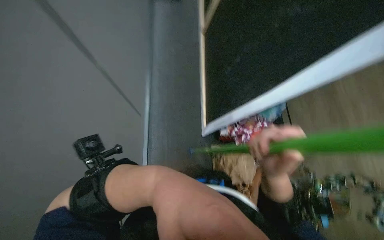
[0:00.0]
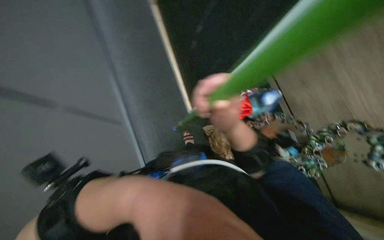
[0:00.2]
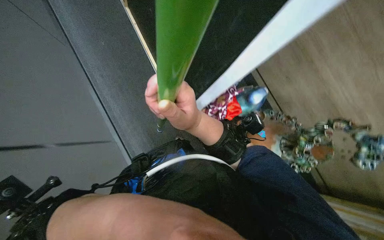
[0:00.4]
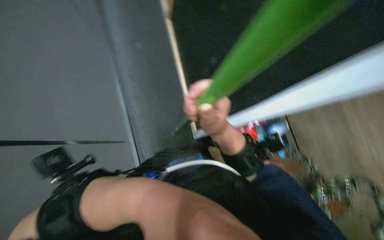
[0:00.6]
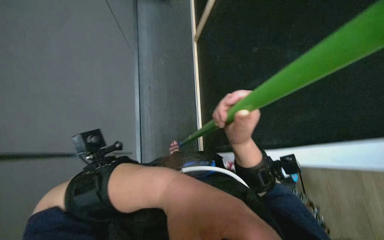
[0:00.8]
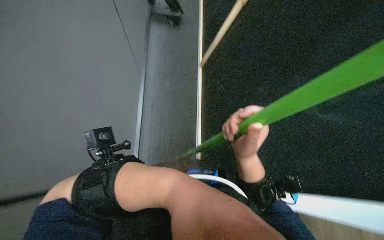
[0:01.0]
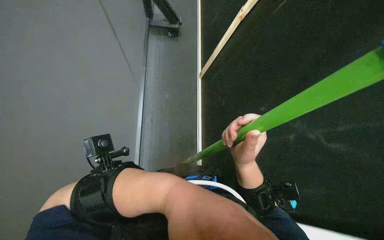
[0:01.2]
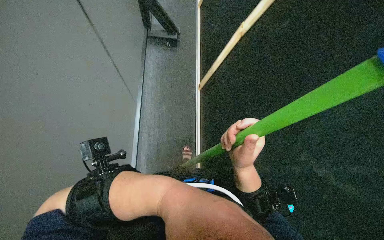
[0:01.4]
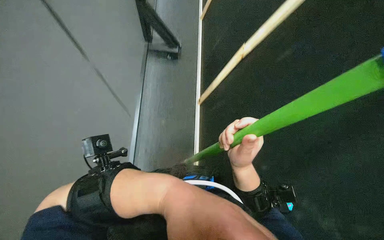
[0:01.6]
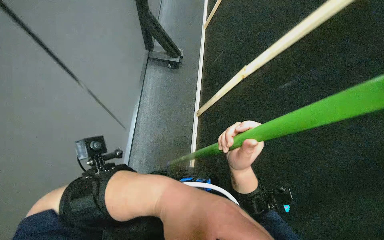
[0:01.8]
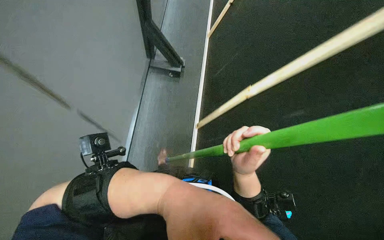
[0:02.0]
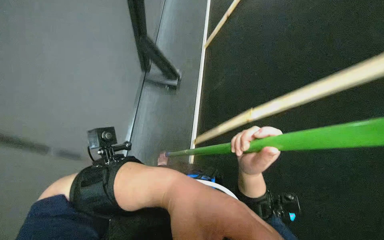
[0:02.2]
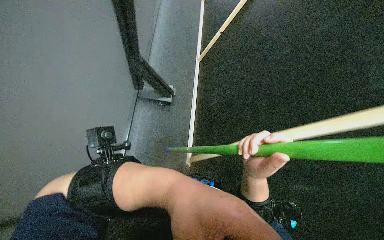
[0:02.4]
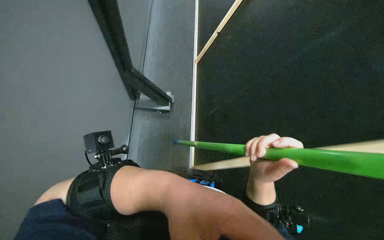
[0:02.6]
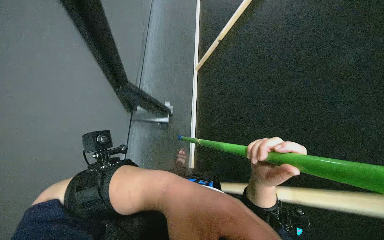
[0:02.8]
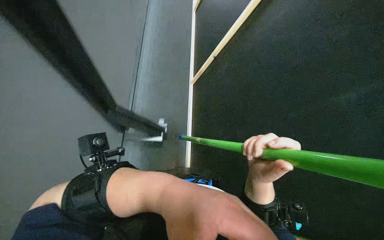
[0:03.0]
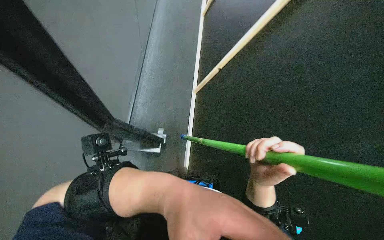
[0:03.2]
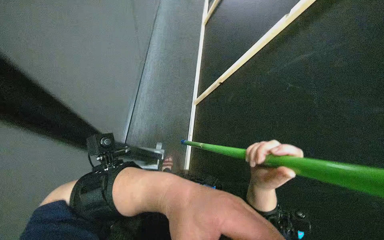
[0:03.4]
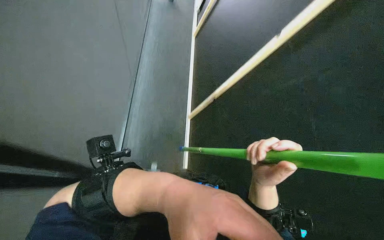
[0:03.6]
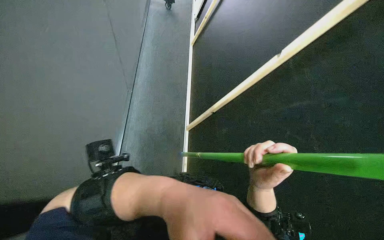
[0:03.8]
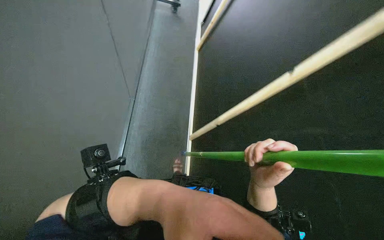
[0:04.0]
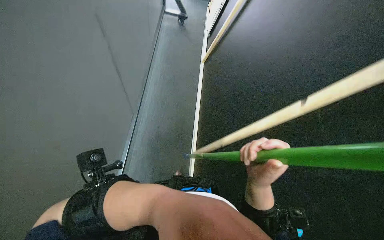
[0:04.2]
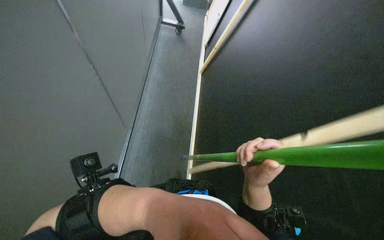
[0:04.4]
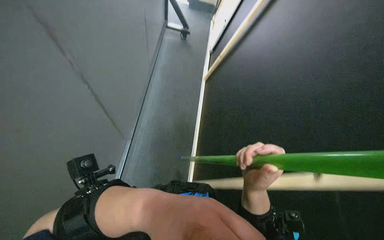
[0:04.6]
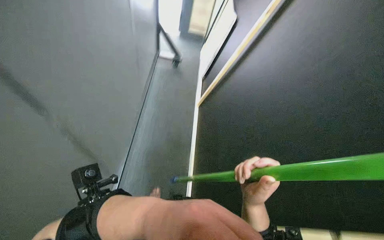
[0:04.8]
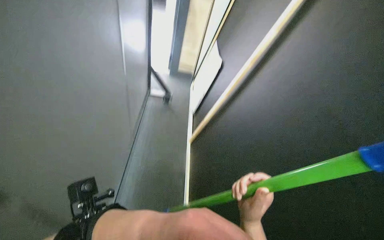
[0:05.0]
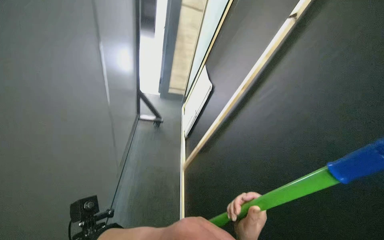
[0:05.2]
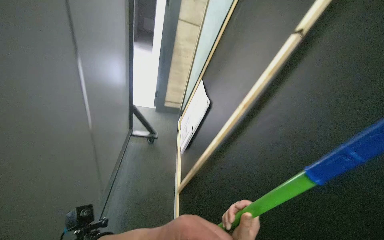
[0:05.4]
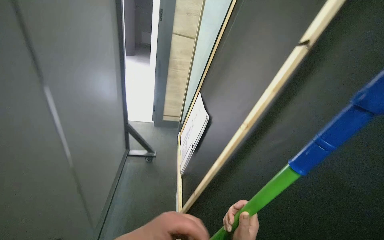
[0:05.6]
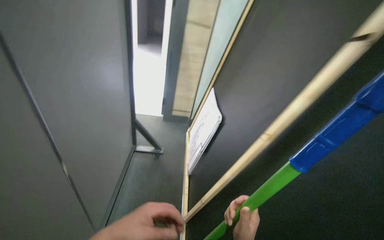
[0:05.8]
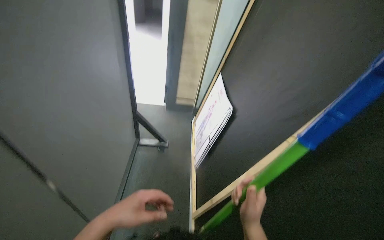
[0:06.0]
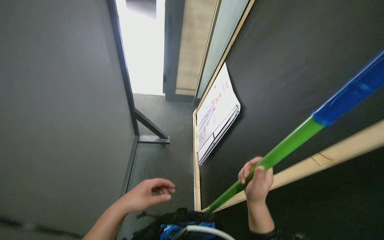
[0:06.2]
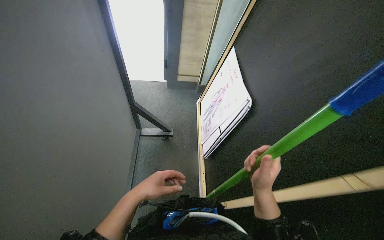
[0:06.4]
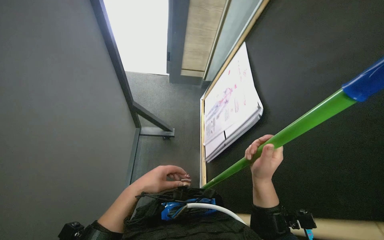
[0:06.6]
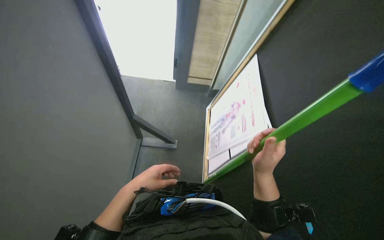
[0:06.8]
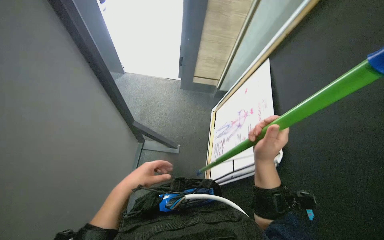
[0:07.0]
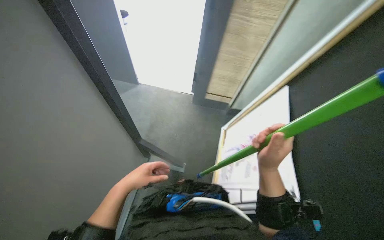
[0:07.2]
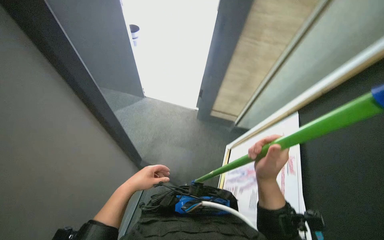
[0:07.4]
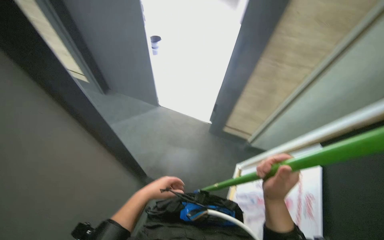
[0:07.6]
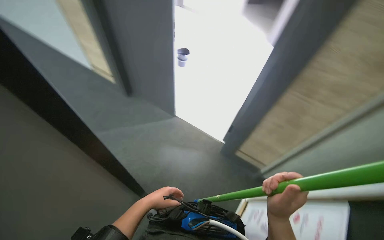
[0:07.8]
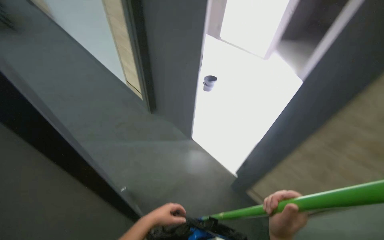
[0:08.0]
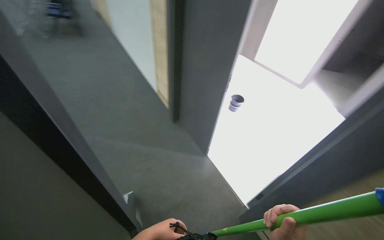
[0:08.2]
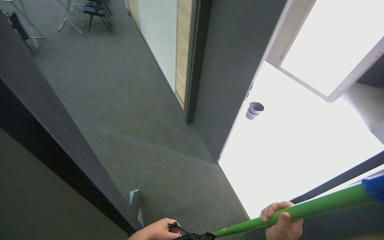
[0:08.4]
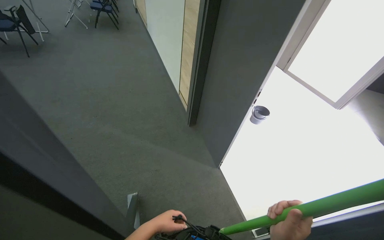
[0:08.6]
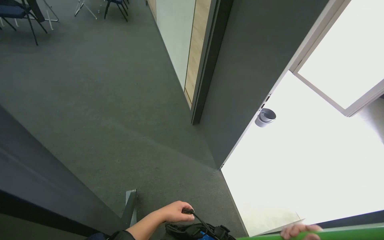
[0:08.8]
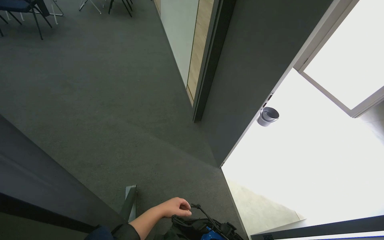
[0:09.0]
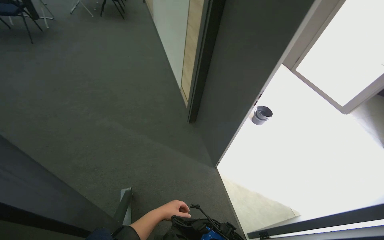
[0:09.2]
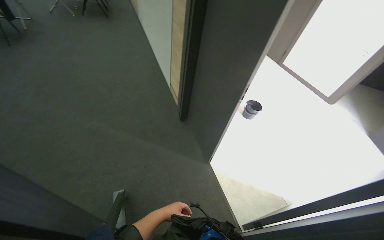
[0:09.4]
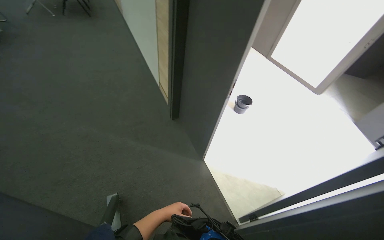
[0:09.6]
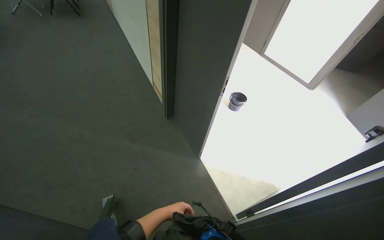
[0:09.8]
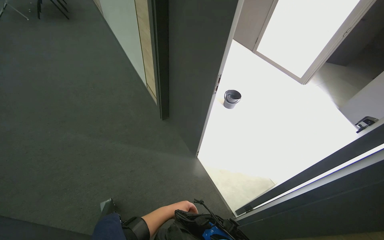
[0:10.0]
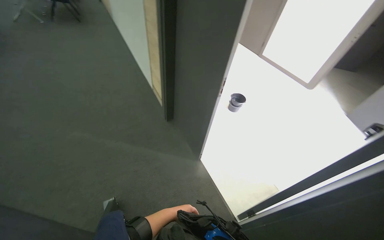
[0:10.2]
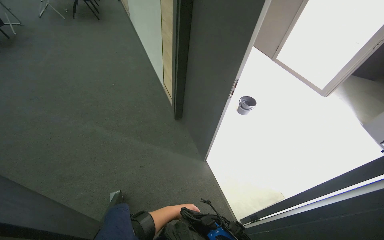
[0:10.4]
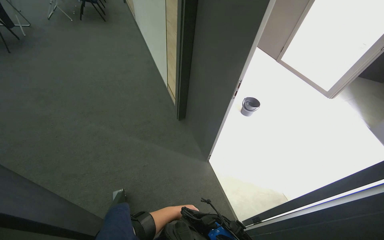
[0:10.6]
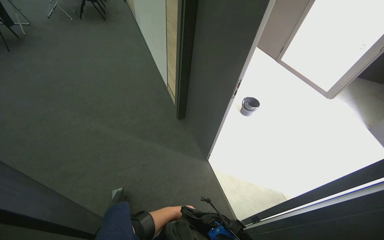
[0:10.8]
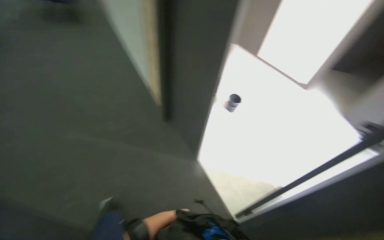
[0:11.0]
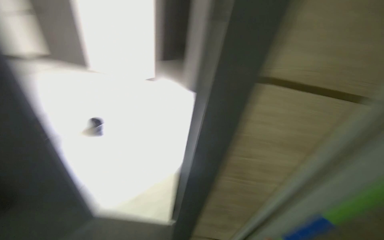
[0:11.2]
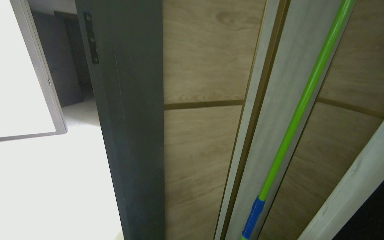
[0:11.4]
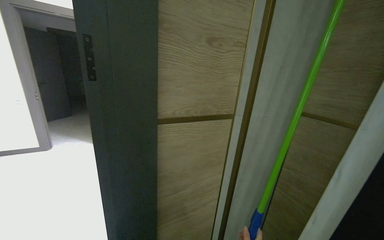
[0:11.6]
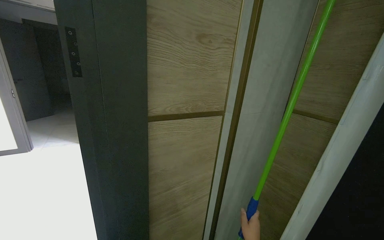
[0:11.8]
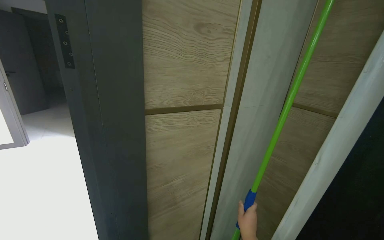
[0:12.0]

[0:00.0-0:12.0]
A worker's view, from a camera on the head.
Job: organizing items.
The whole recording: Pulling room curtains. The worker pulls and adjusts the grey and white curtains across the window.
0:00.0 to 0:01.6: The view tips upward by roughly 15 degrees.
0:01.6 to 0:03.0: The view tips upward by some 20 degrees.
0:03.0 to 0:04.4: The view tips upward by some 10 degrees.
0:04.4 to 0:06.0: The view tips upward by some 30 degrees.
0:06.0 to 0:07.6: The head rotates approximately 20 degrees to the left. The right hand shifts some 20 cm up the picture.
0:07.6 to 0:09.0: The wearer's head swings approximately 40 degrees to the left.
0:10.4 to 0:12.0: The wearer looks some 95 degrees further to the right.

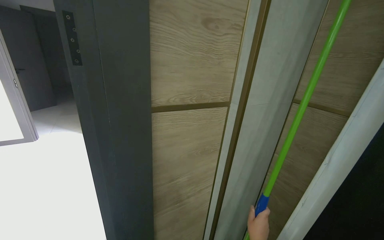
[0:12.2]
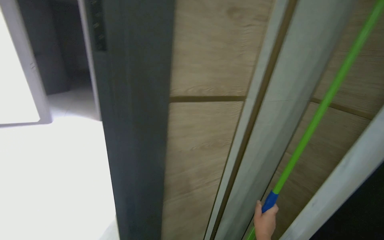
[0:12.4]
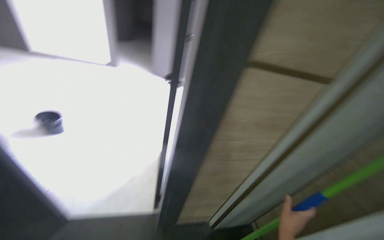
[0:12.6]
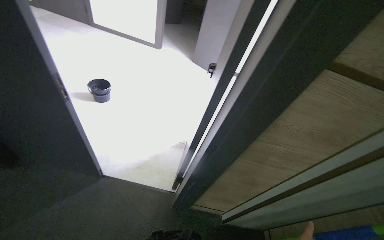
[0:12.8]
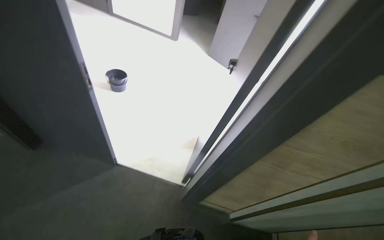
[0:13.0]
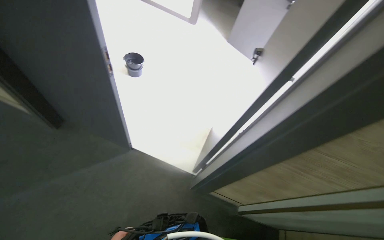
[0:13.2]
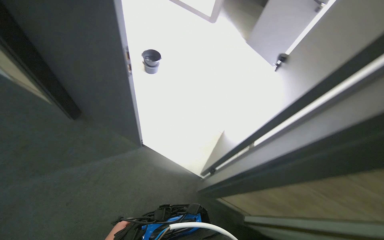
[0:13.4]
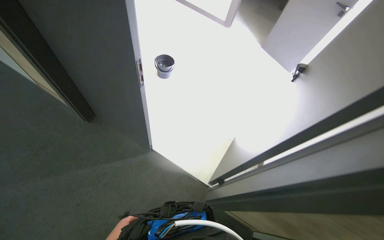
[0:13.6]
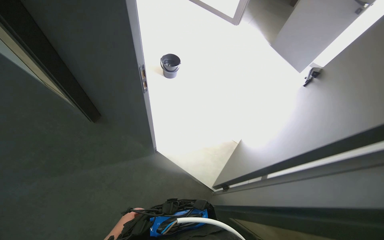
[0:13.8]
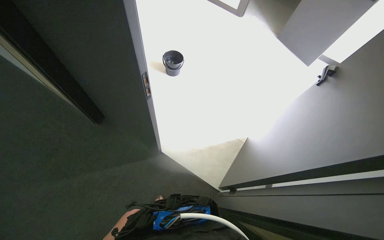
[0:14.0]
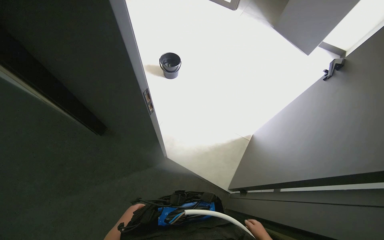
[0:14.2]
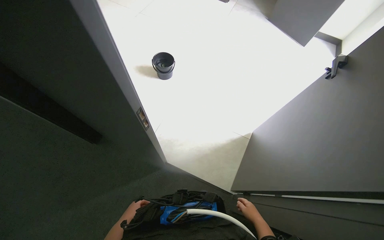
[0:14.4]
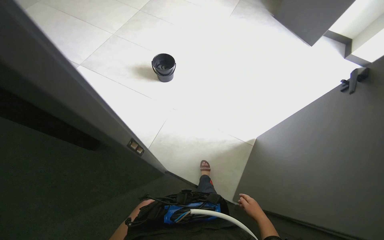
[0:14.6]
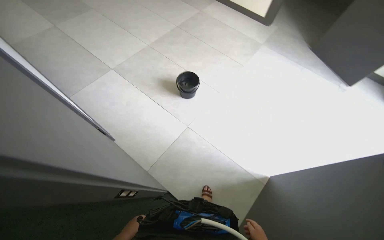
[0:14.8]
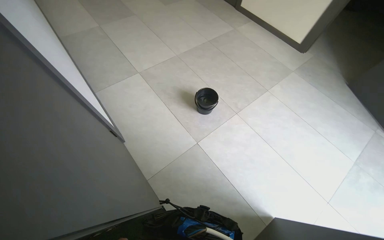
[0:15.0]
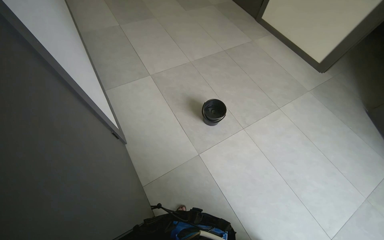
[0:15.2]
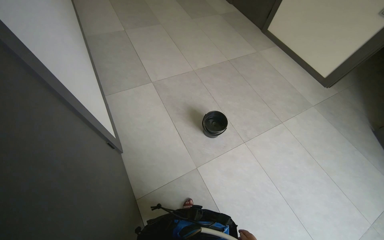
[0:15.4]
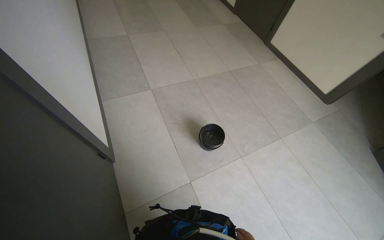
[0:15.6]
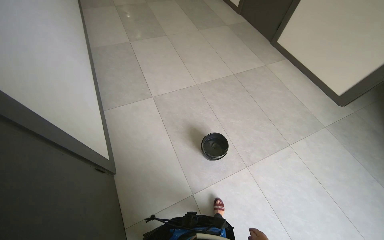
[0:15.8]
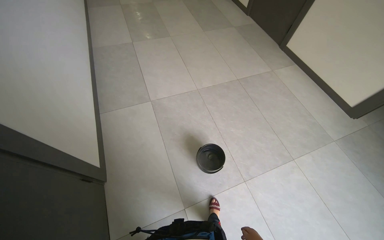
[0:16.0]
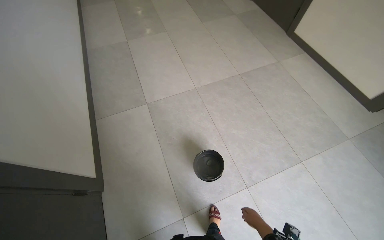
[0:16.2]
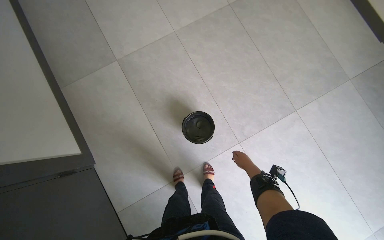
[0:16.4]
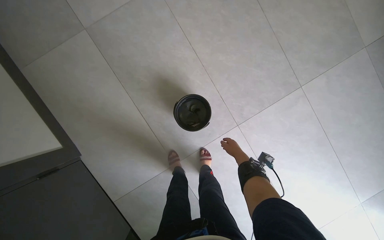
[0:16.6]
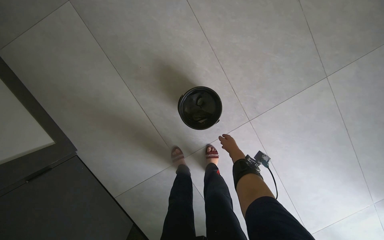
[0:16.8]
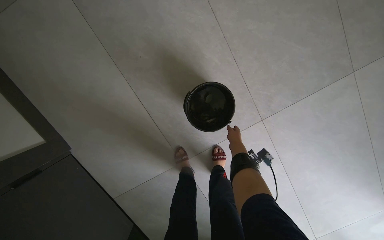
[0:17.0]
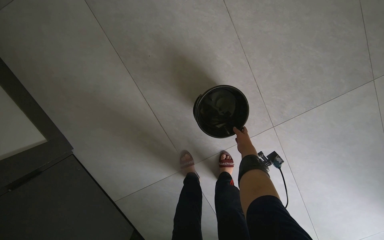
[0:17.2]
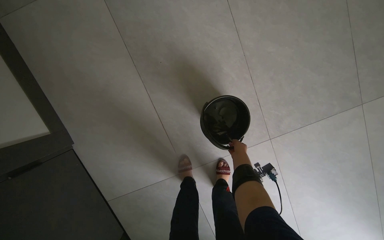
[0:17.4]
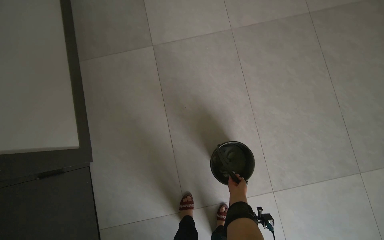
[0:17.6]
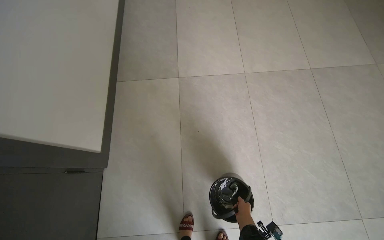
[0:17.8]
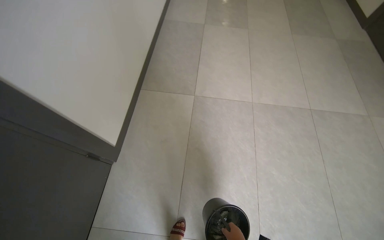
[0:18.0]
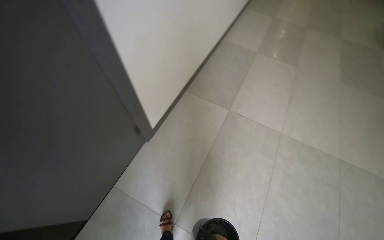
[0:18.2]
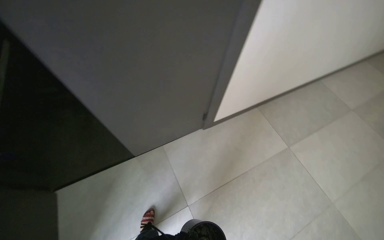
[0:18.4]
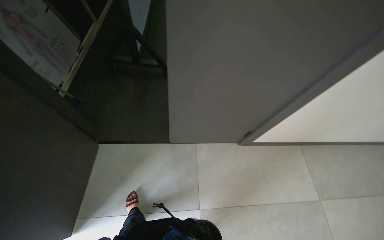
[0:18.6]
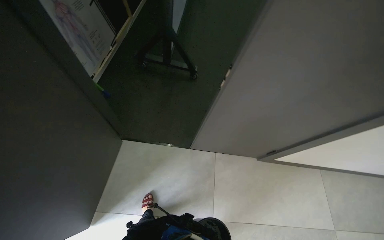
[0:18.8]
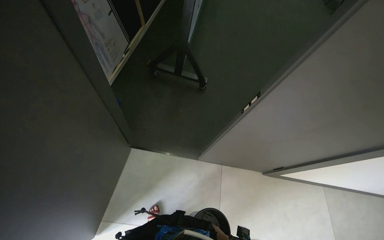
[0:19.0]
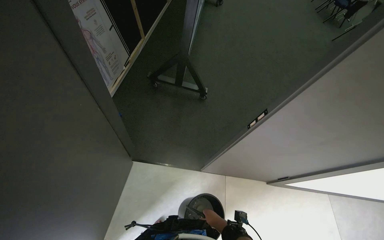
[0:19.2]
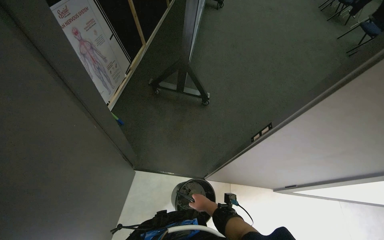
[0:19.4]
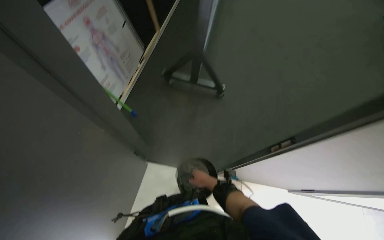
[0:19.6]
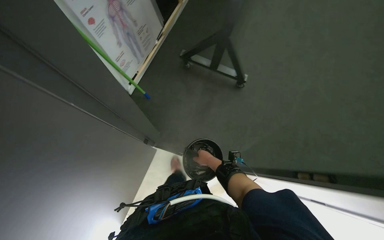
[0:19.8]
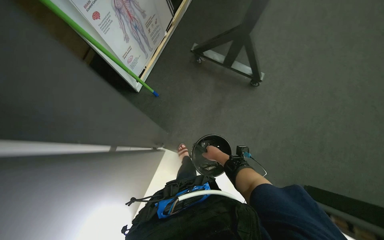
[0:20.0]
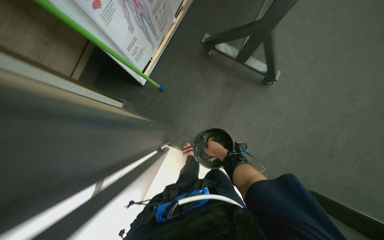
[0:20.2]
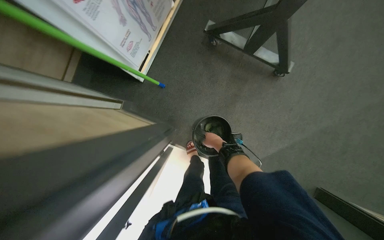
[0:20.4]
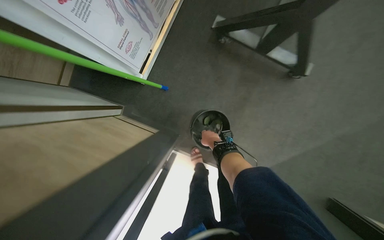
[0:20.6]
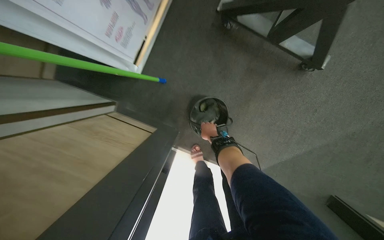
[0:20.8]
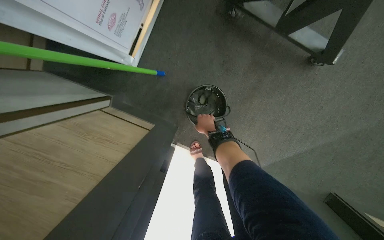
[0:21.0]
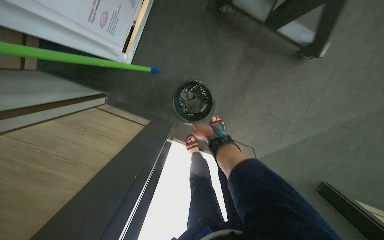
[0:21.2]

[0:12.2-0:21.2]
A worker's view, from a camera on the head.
Job: organizing items.
The whole recording: Pulling room curtains. The worker pulls and adjusts the grey and white curtains across the window.
0:12.2 to 0:13.8: The wearer looks approximately 65 degrees further to the left. The view tilts approximately 25 degrees downward.
0:13.8 to 0:15.2: The wearer moves some 50 cm. The head rotates about 30 degrees to the left.
0:15.2 to 0:16.6: The camera travels roughly 90 cm. The camera pitches downward, by roughly 30 degrees.
0:16.6 to 0:18.2: The head turns to the left by some 60 degrees. The camera pitches upward, by roughly 35 degrees.
0:18.2 to 0:19.8: The camera is carried roughly 90 cm. The head rotates approximately 80 degrees to the left.
0:19.8 to 0:21.2: The head travels about 70 cm. The wearer looks about 30 degrees further downward.
